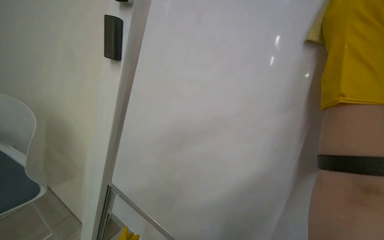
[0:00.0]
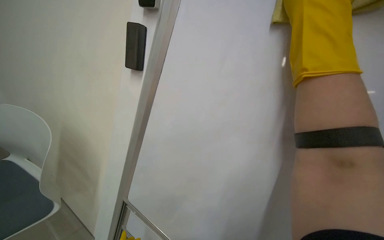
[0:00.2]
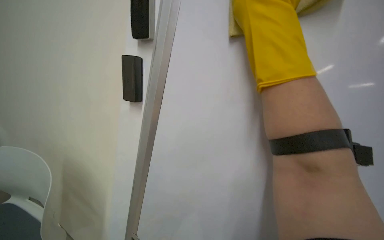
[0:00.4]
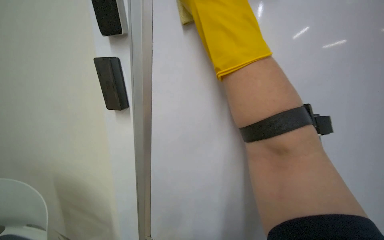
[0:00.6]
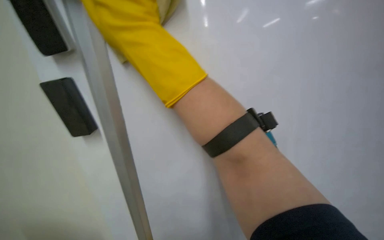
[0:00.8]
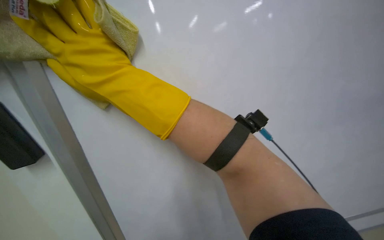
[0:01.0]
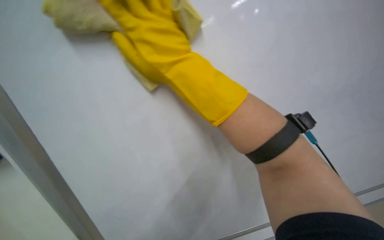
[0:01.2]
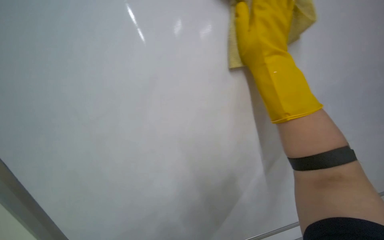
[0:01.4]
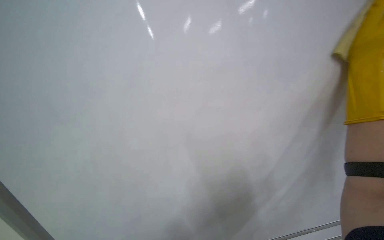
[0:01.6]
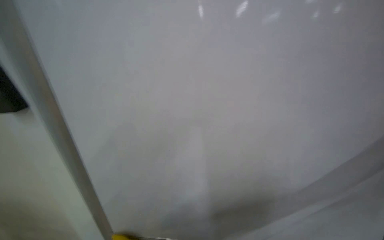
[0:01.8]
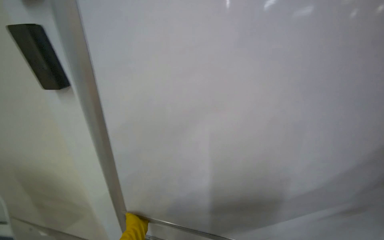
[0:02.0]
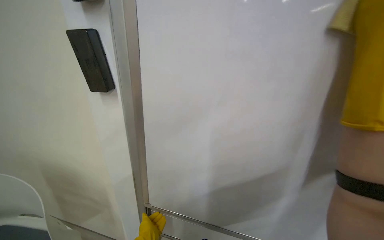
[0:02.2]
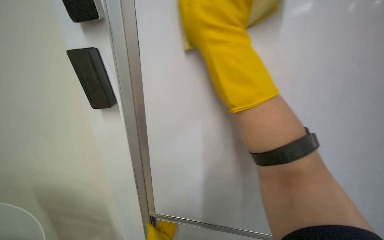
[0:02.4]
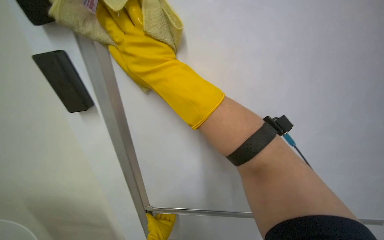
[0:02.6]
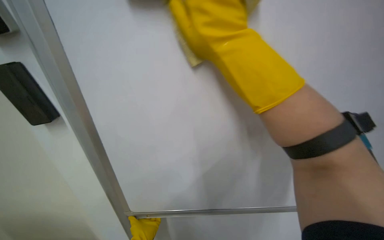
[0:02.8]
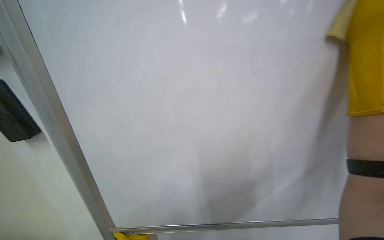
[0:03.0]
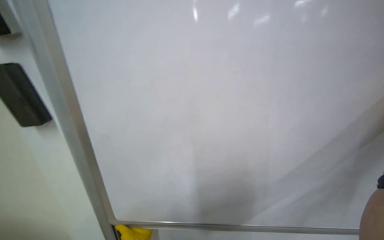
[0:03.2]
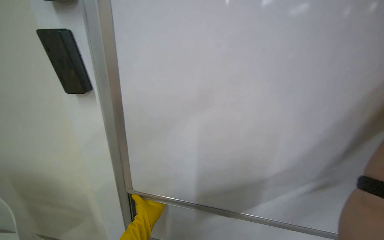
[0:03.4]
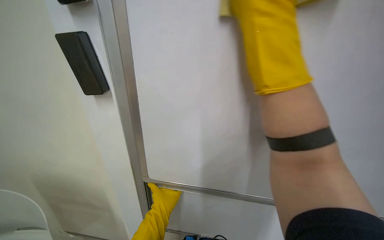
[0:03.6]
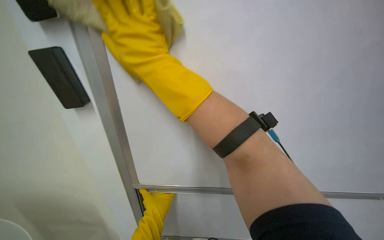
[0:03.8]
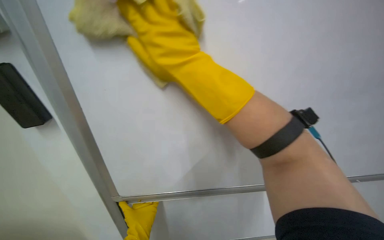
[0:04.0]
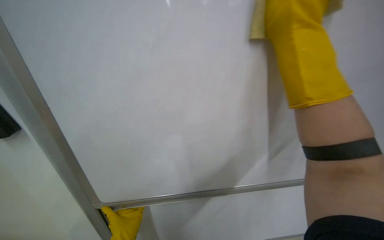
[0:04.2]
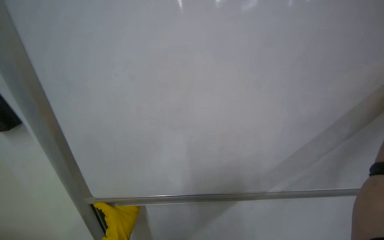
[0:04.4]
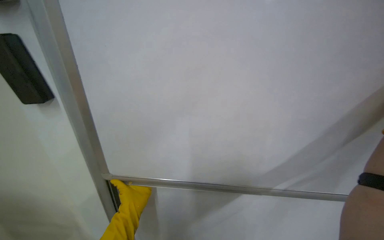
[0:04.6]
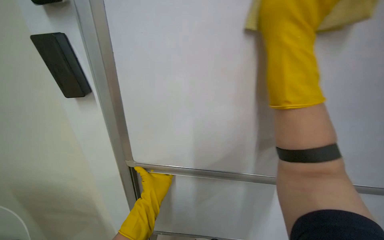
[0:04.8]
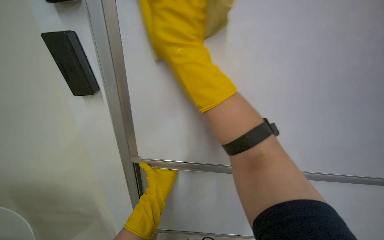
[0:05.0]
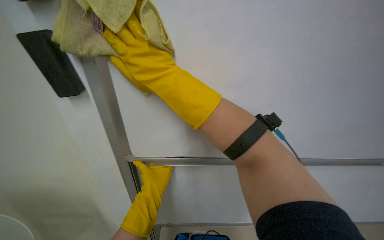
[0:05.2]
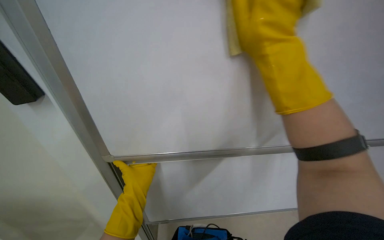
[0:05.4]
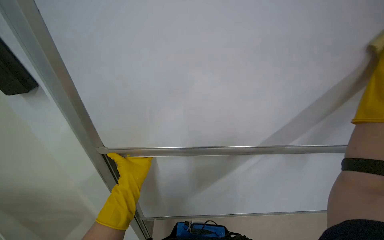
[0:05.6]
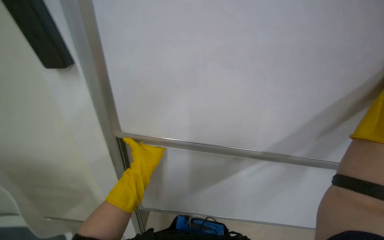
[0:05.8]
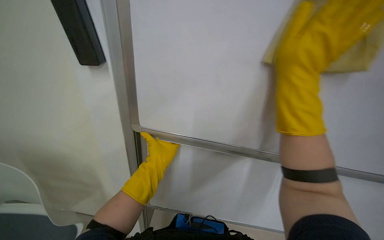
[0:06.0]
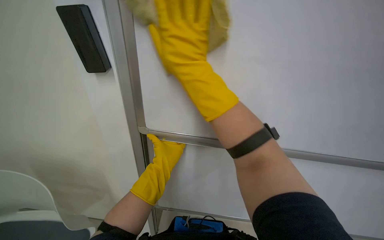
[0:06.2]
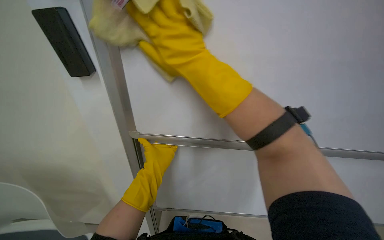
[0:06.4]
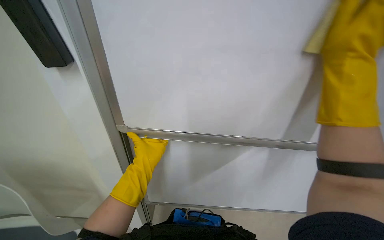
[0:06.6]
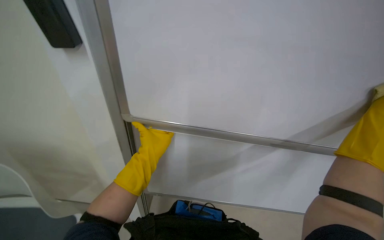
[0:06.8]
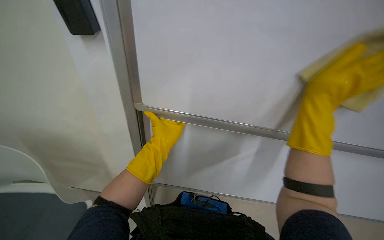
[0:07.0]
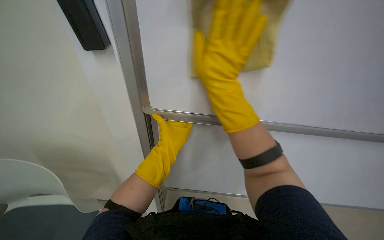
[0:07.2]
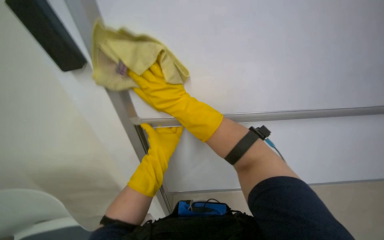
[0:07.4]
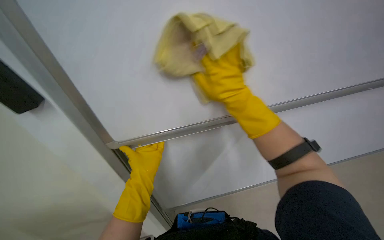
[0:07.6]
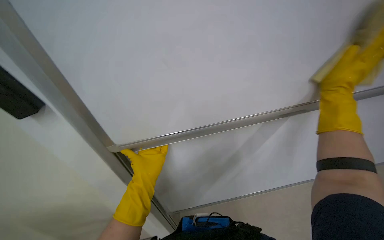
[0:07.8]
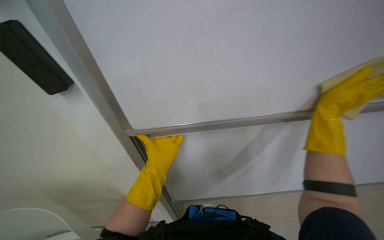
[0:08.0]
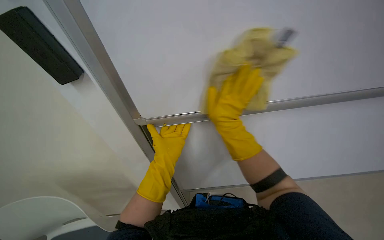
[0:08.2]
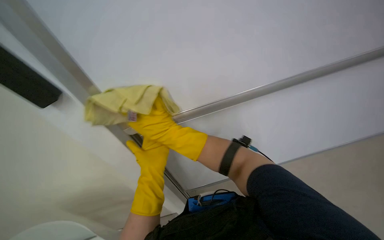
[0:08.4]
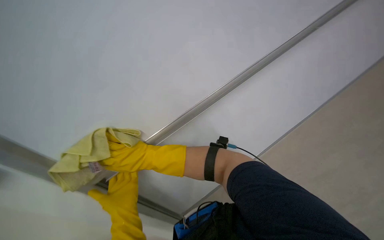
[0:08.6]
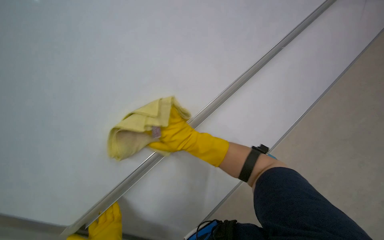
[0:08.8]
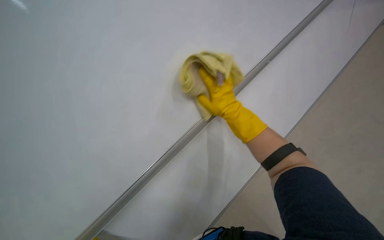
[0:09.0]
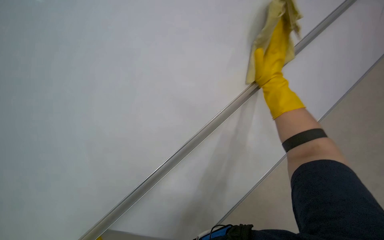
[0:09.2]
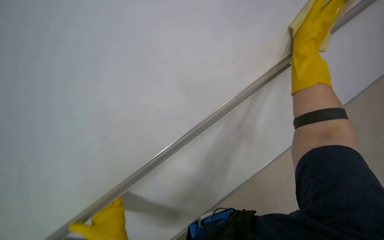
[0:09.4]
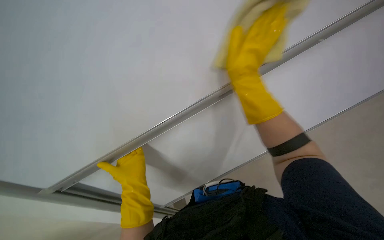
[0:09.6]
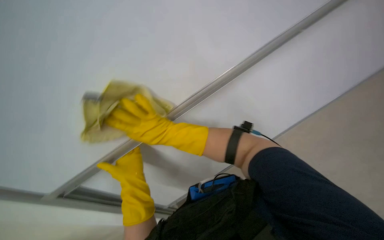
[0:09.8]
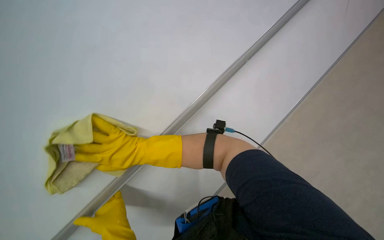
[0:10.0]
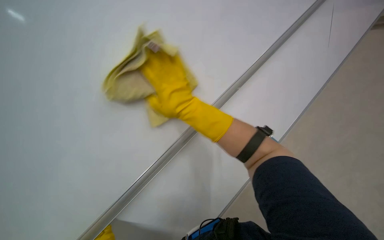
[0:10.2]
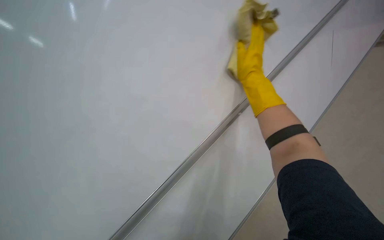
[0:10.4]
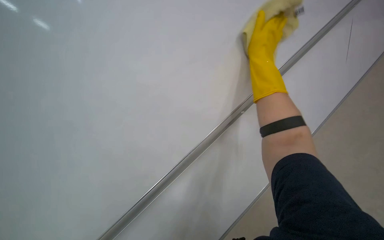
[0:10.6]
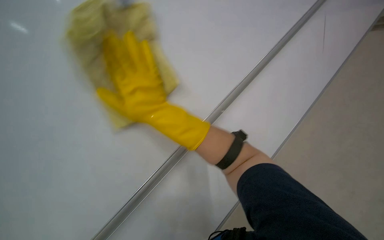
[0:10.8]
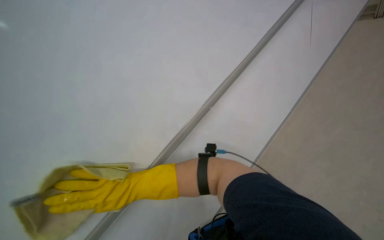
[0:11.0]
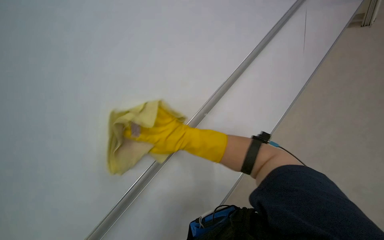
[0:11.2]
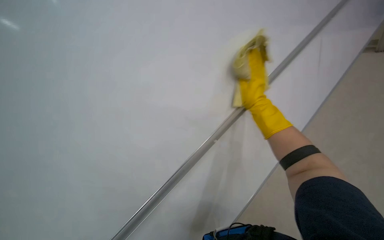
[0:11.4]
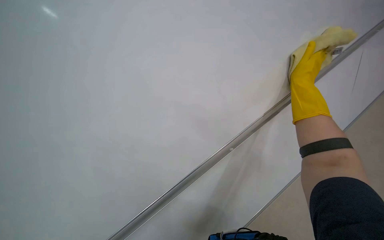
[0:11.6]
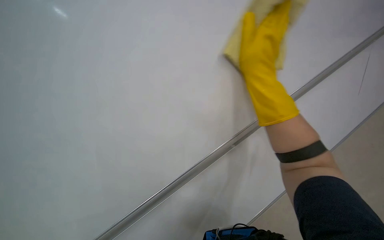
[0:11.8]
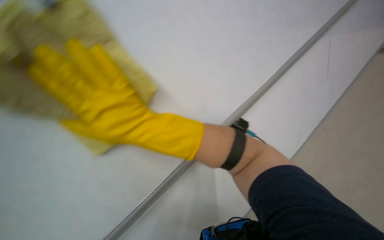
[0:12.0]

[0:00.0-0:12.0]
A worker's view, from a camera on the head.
Job: wiping surfaces.
The whole recording: Cleaning whiteboard. The worker cleans a large white board with a yellow cloth while wearing gloves.
4.4 to 6.0 s: The view pans to the right by some 20 degrees. The view tilts approximately 20 degrees downward.
7.6 to 9.0 s: The head rotates about 35 degrees to the right.
9.0 to 10.4 s: The scene turns some 35 degrees clockwise in the picture.
10.4 to 12.0 s: The view swings some 15 degrees to the left.

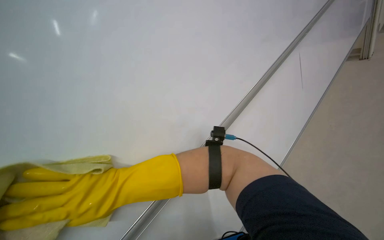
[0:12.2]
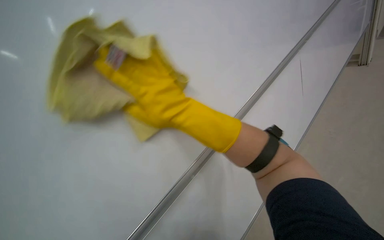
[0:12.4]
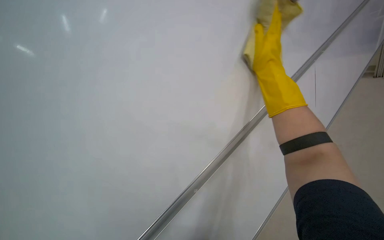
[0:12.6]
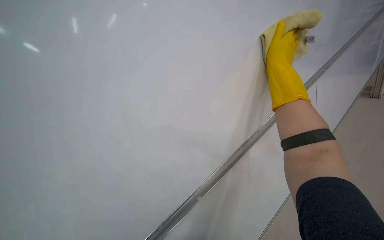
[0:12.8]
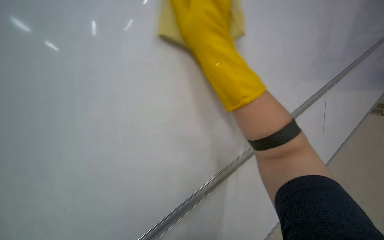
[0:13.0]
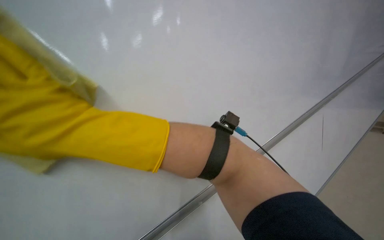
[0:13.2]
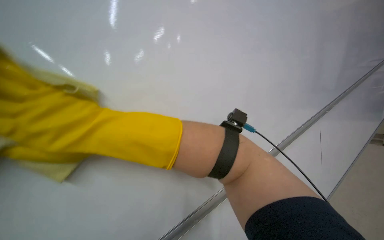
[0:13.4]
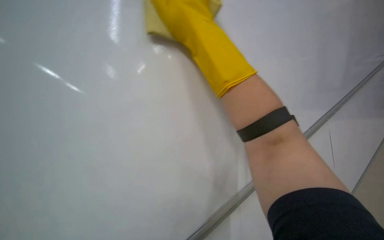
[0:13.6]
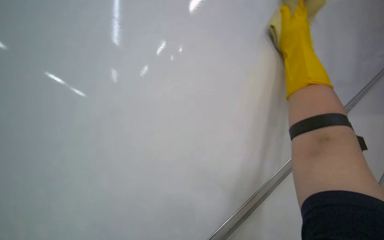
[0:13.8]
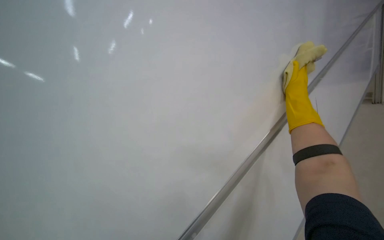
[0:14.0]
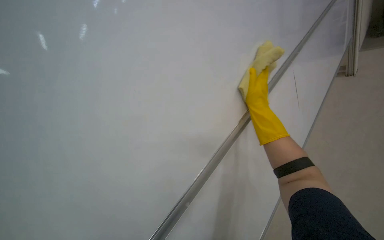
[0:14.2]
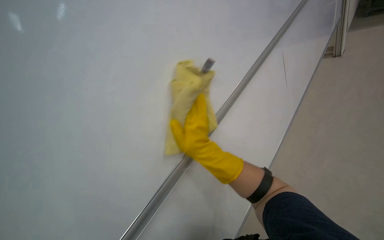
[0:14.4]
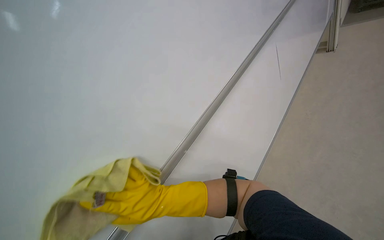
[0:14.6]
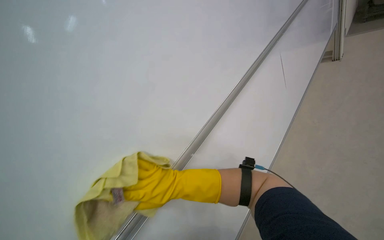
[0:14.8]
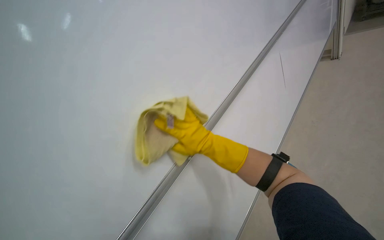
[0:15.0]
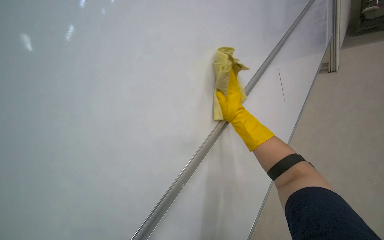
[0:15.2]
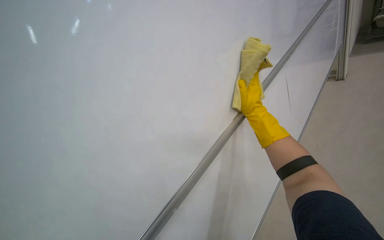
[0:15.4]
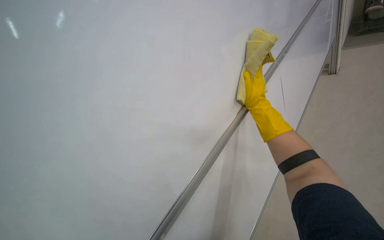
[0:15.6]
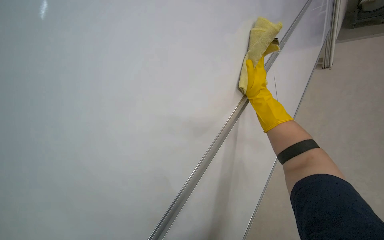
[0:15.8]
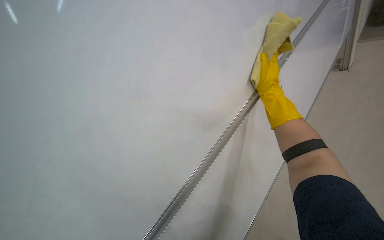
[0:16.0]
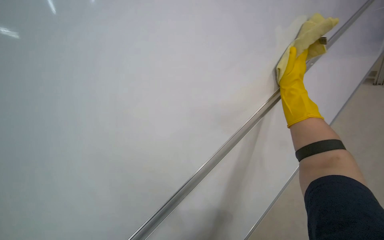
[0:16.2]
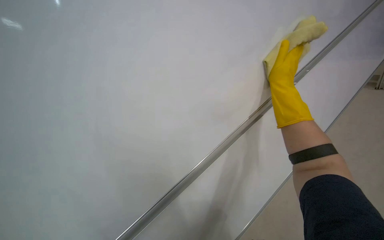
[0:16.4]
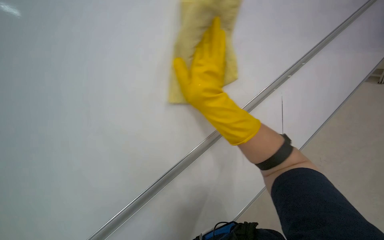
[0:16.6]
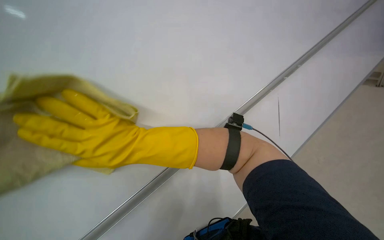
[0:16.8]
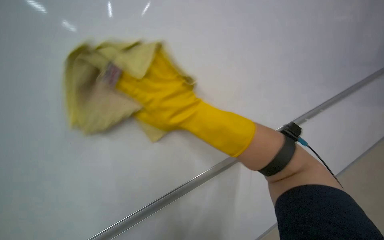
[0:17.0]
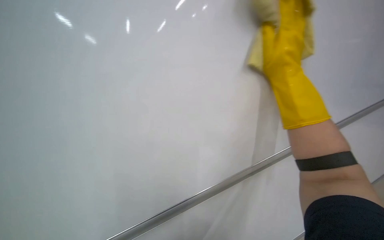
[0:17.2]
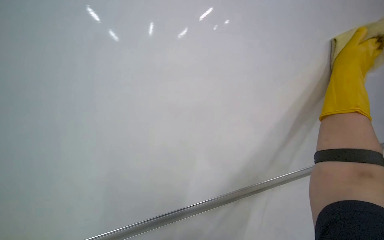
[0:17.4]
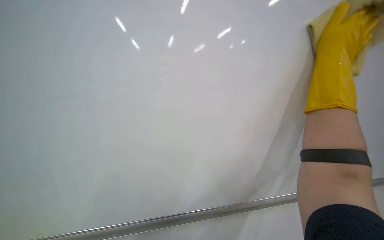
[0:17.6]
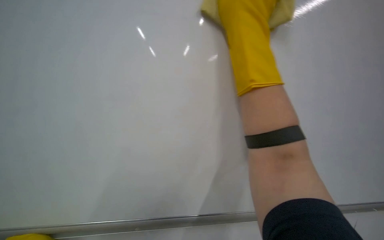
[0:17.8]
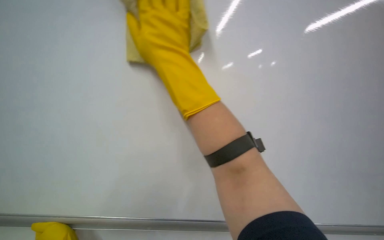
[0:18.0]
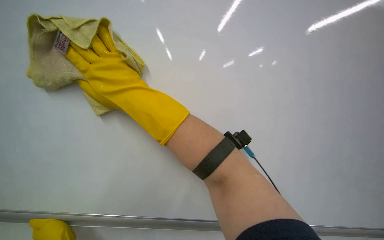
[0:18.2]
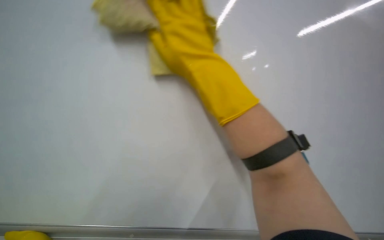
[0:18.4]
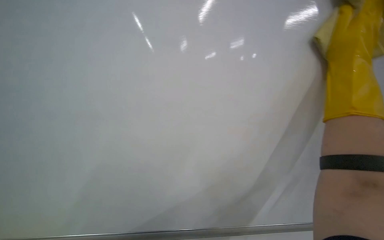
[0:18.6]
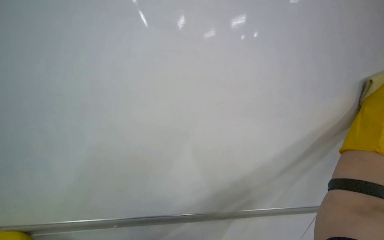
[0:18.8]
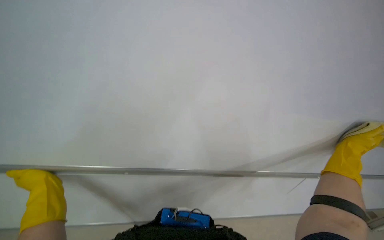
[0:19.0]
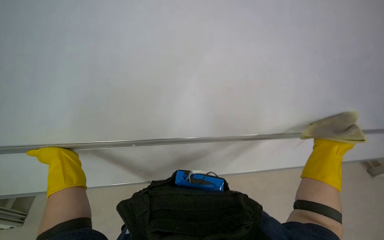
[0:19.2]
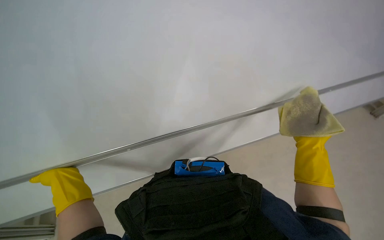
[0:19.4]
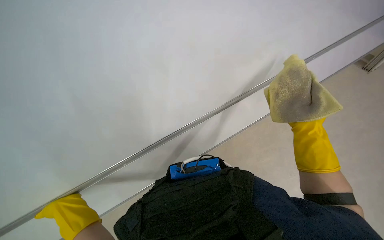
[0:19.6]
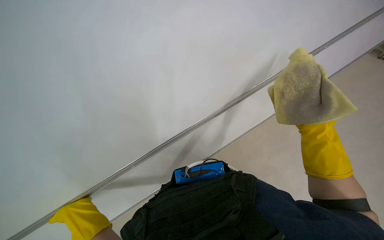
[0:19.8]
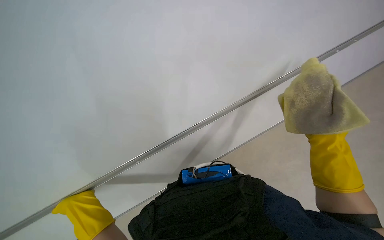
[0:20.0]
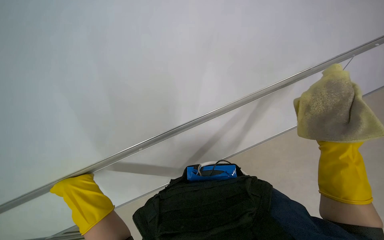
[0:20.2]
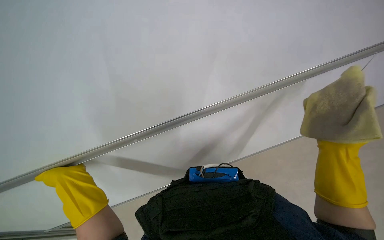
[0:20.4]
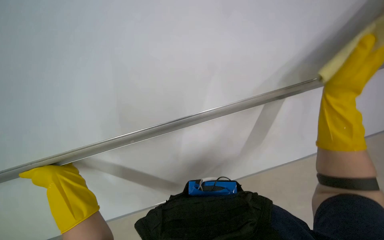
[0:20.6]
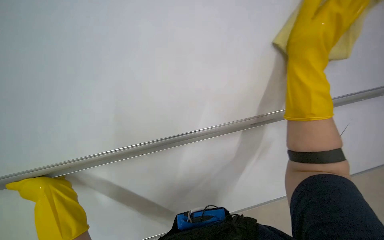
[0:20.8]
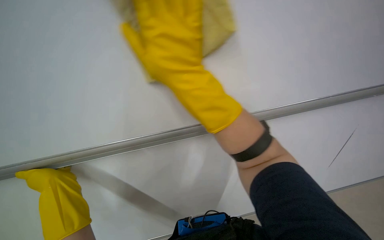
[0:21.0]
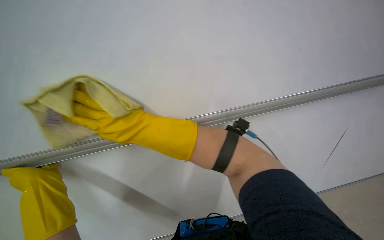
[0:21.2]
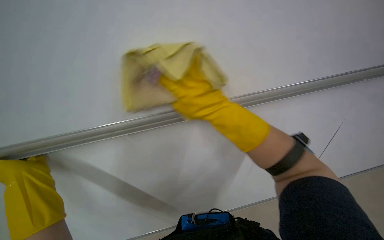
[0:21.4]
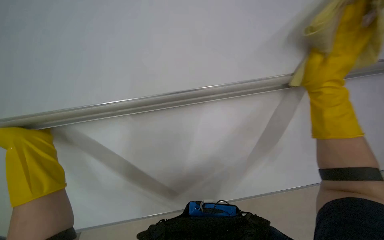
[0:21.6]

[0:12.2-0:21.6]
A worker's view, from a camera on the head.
Job: wiping surfaces.
The whole recording: Cleaning whiteboard. The worker cleans a large white board with a yellow cloth while wearing gloves.
12.2 to 13.8 s: The right hand moves left and right over roughly 60 cm, changing direction 2 times.
13.8 to 15.4 s: The right hand goes left and right, roughly 40 cm each way, reversing 2 times.
15.4 to 17.0 s: The right hand shifts about 30 cm to the left.
